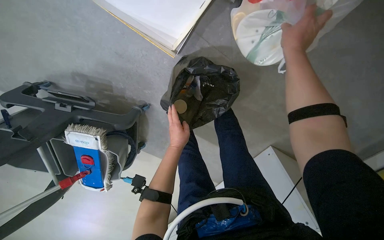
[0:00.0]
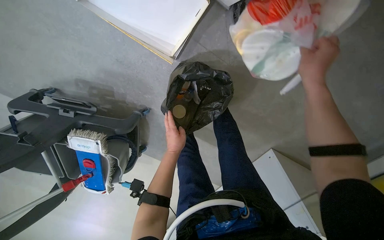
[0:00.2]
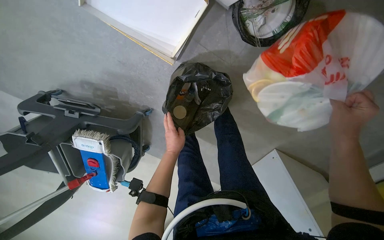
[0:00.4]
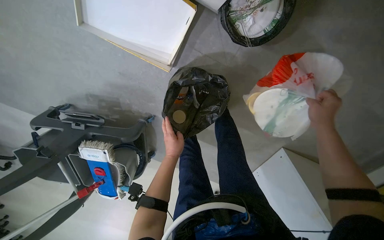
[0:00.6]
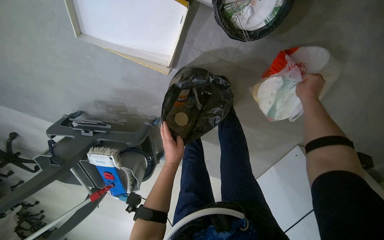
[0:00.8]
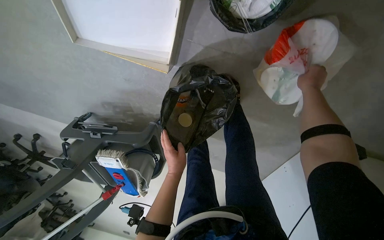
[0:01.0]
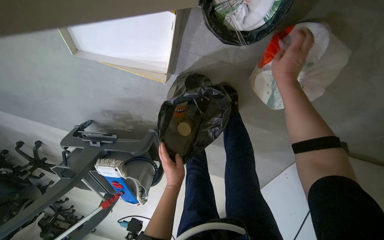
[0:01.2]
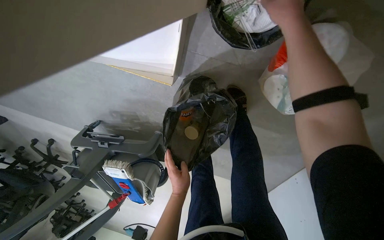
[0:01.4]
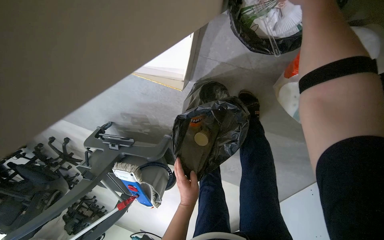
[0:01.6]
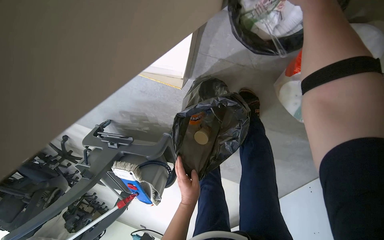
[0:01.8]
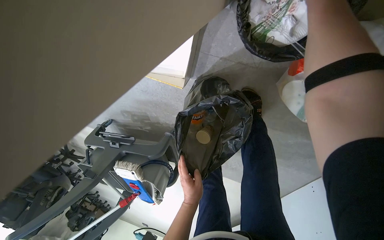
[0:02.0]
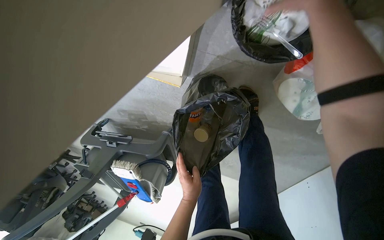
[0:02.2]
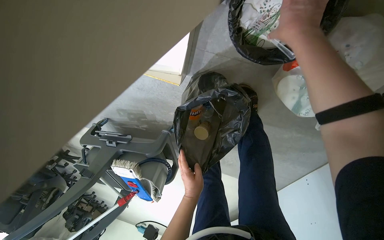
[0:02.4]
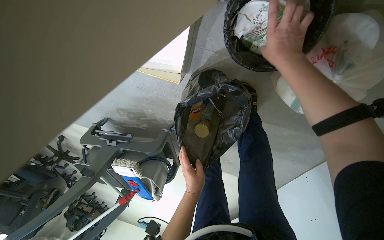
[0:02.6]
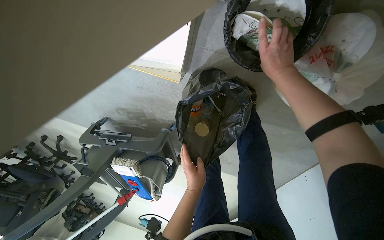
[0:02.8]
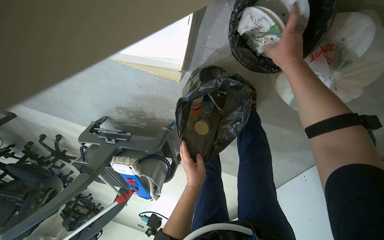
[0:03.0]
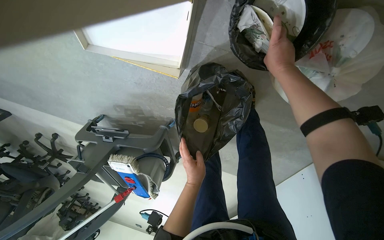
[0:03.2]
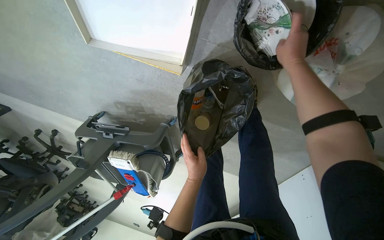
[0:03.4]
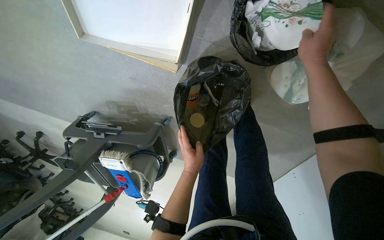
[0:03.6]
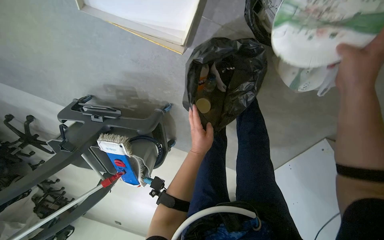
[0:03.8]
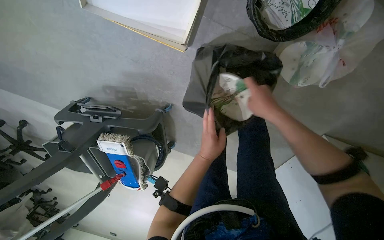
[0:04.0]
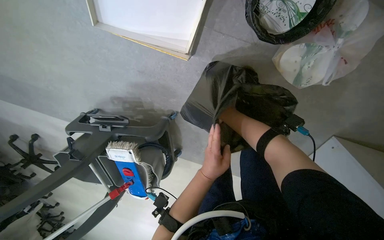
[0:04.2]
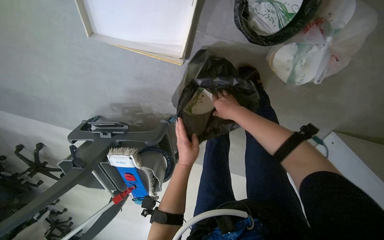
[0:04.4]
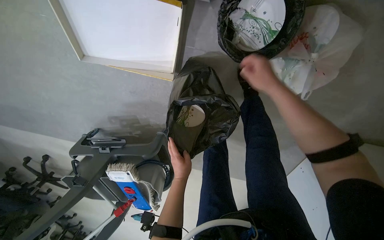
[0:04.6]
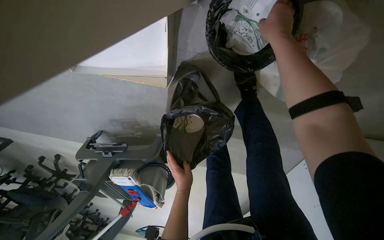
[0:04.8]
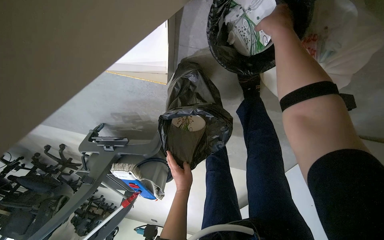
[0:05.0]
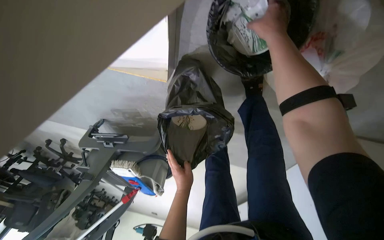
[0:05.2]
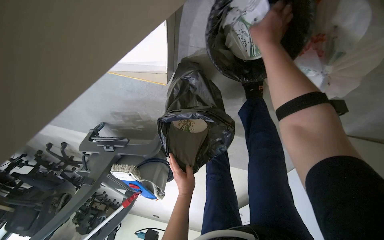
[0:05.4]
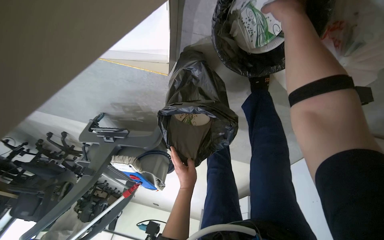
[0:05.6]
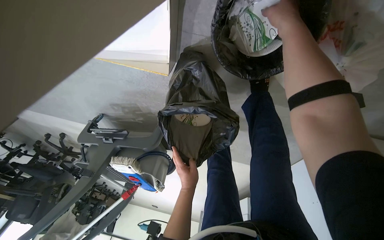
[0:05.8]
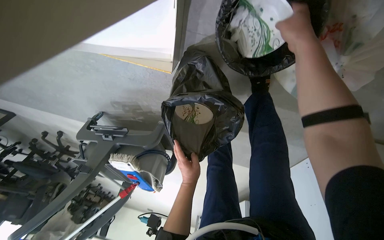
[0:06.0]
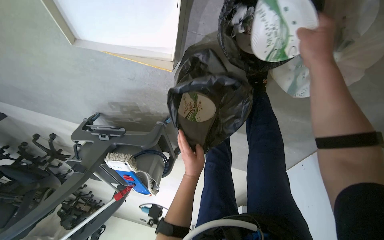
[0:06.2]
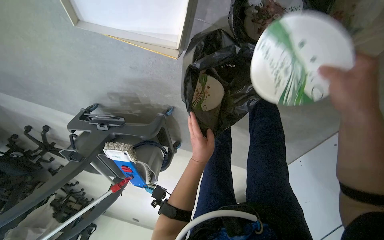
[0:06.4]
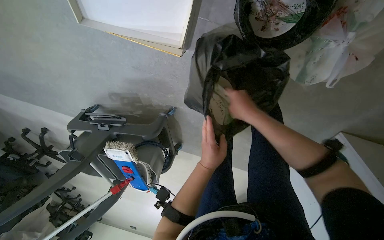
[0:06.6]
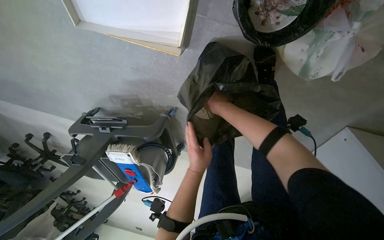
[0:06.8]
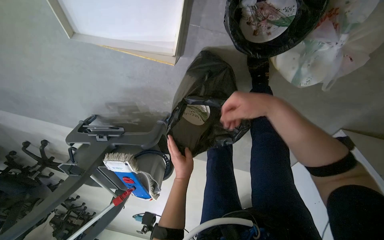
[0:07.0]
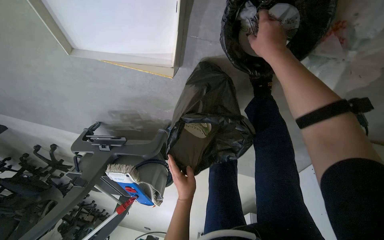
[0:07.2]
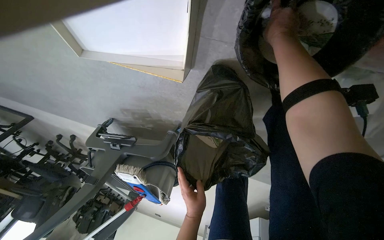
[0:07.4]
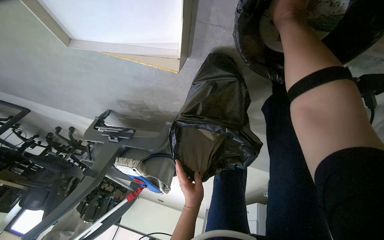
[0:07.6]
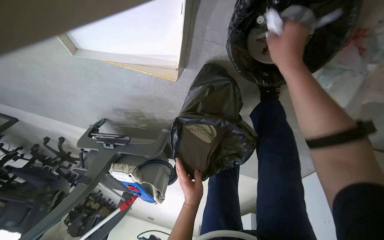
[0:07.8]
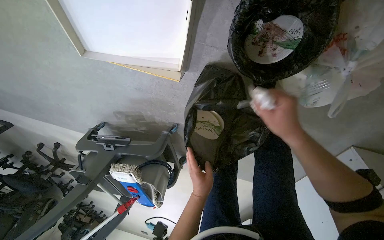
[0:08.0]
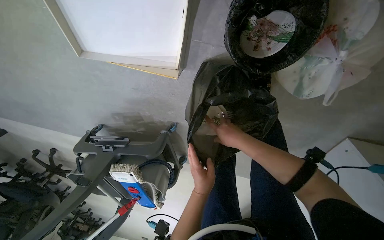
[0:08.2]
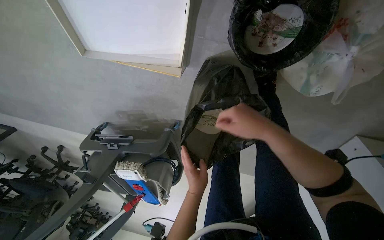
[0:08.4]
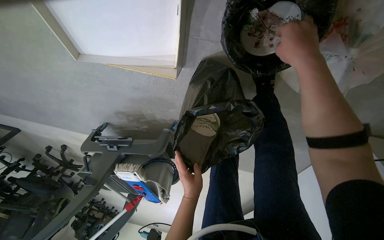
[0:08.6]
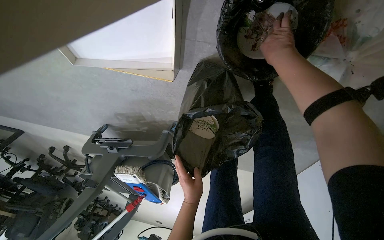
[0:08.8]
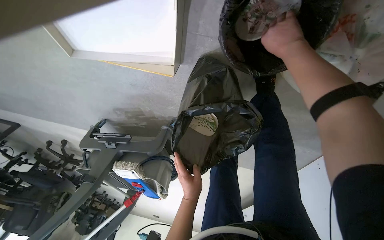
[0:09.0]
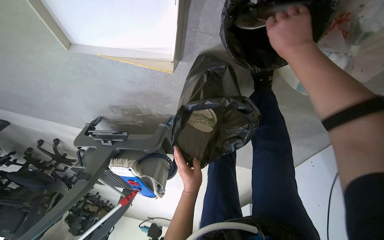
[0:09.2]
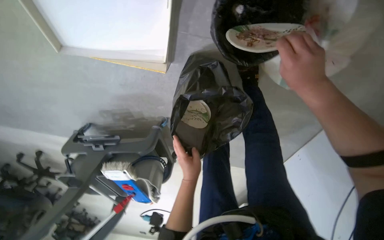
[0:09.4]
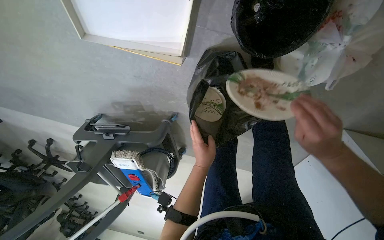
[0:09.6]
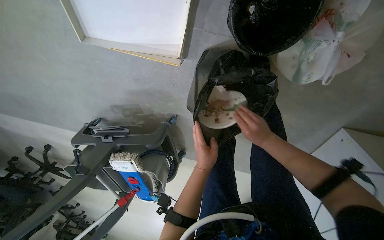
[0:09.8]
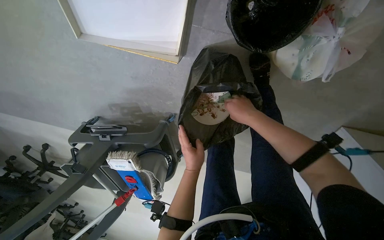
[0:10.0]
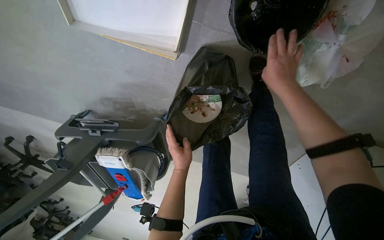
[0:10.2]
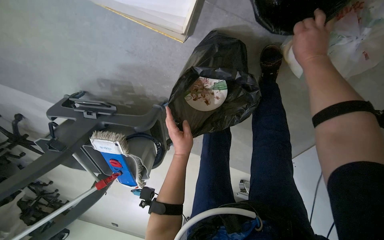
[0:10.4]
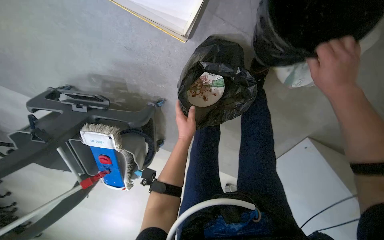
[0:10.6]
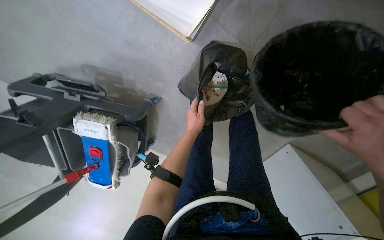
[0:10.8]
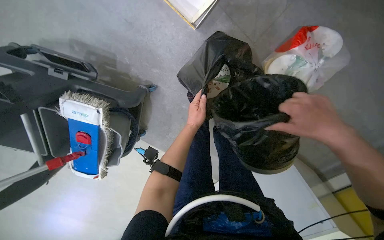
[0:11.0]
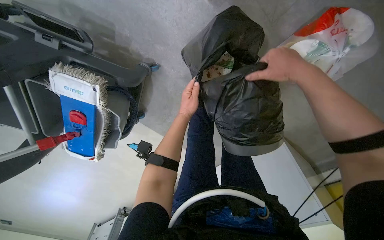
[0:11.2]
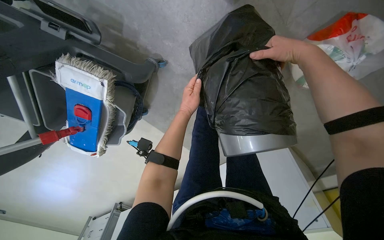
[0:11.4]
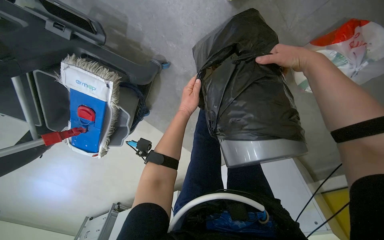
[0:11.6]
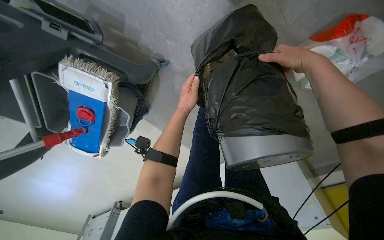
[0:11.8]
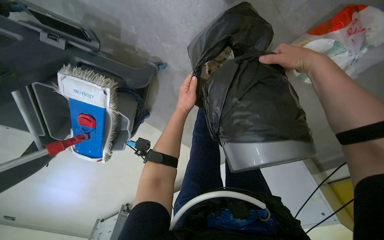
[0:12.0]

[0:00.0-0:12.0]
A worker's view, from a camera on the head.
Job: managing trash.
The whole recording: Collecting trash from floor and bins. The worker collects trash from a small bin and items from the floor, placing them into a large trash bag.
0:00.0 to 0:01.6: The view pans to the left by roughly 25 degrees.
0:03.0 to 0:04.4: The right hand shifts about 30 cm down the picture and to the left.
0:04.4 to 0:06.0: The view tips downward by about 15 degrees. The right hand is displaced up the picture, to the right and nearer to the camera by approximately 30 cm.
0:09.0 to 0:10.4: The right hand reaches about 35 cm down the picture, then returns.
0:10.4 to 0:12.0: The camera is aimed roughly 20 degrees further to the right. The right hand reaches approximately 30 cm down the picture, then returns.

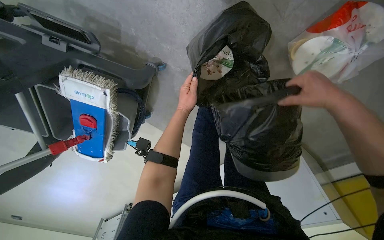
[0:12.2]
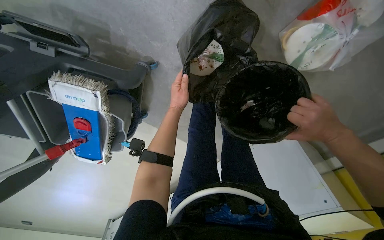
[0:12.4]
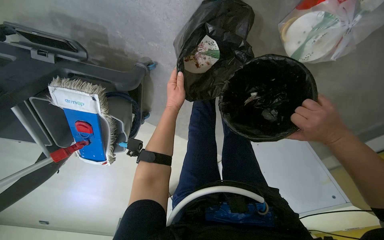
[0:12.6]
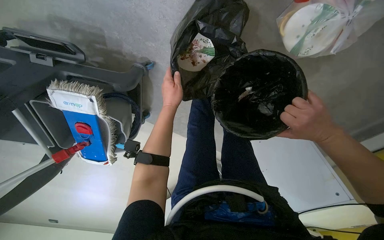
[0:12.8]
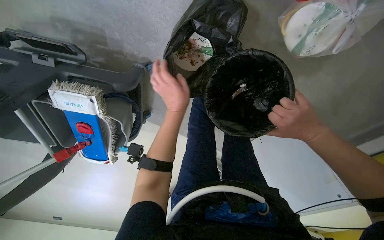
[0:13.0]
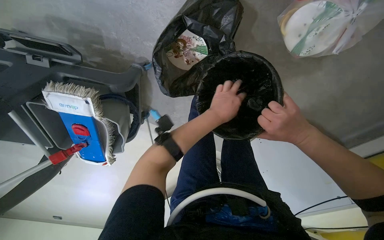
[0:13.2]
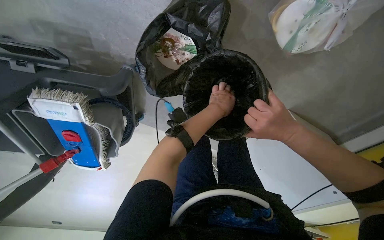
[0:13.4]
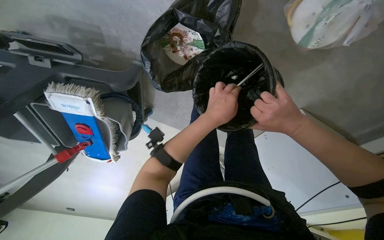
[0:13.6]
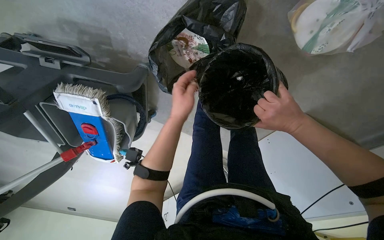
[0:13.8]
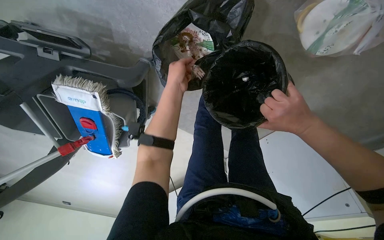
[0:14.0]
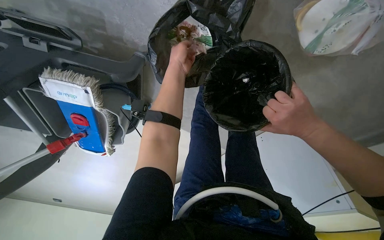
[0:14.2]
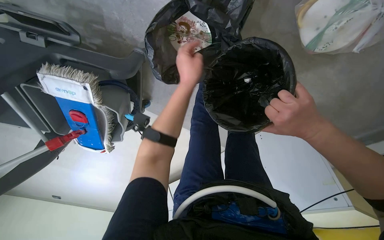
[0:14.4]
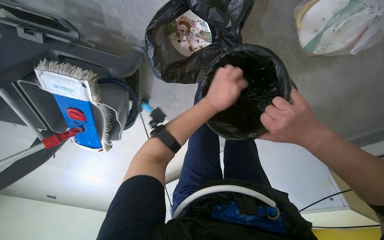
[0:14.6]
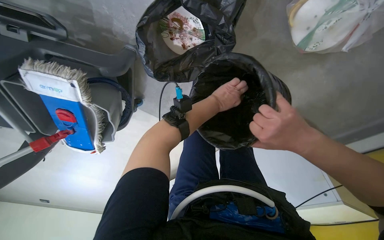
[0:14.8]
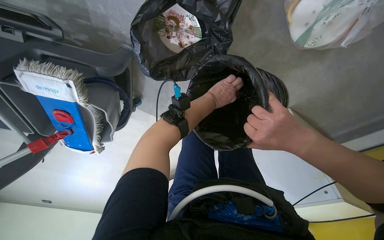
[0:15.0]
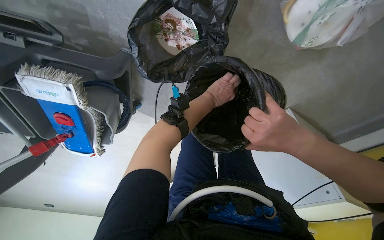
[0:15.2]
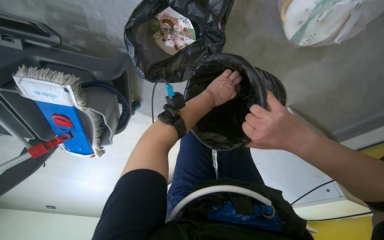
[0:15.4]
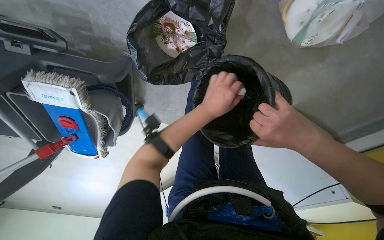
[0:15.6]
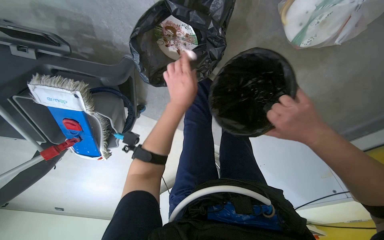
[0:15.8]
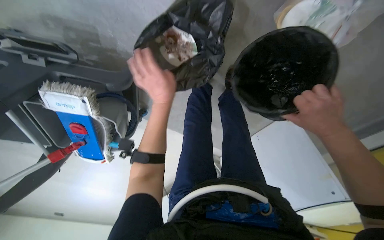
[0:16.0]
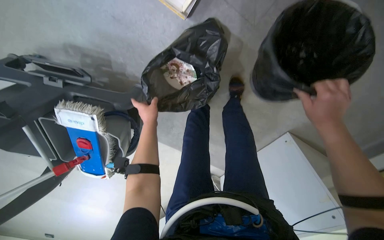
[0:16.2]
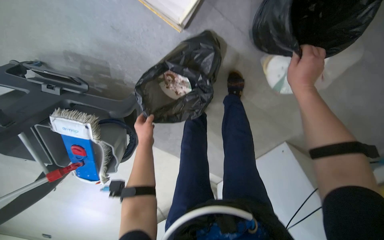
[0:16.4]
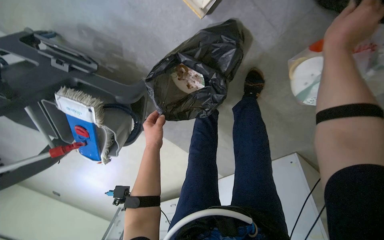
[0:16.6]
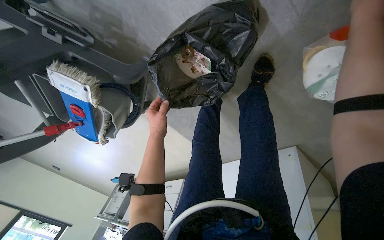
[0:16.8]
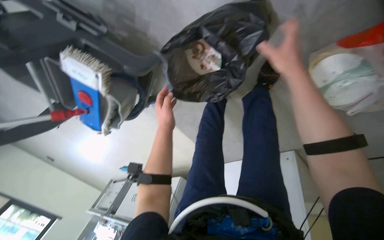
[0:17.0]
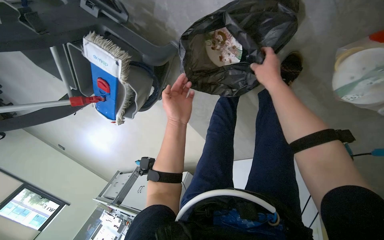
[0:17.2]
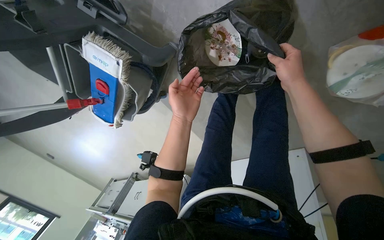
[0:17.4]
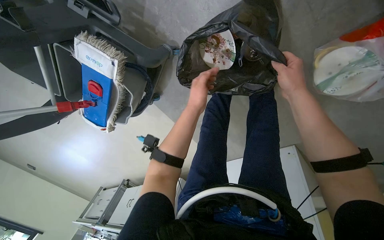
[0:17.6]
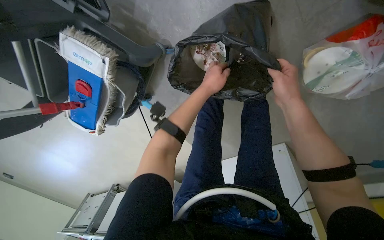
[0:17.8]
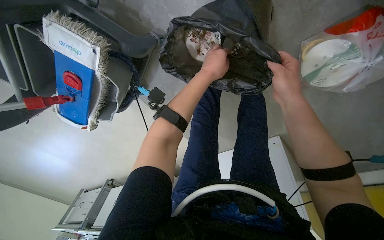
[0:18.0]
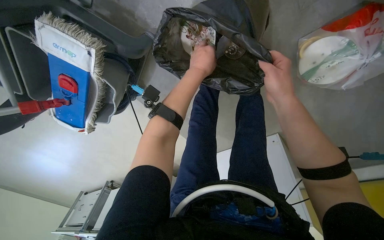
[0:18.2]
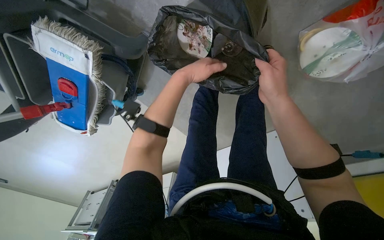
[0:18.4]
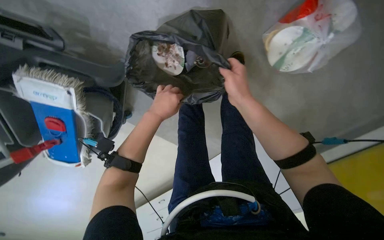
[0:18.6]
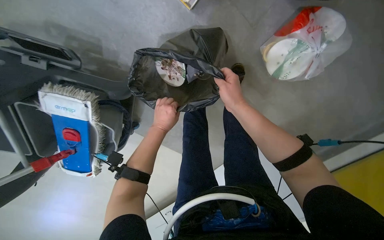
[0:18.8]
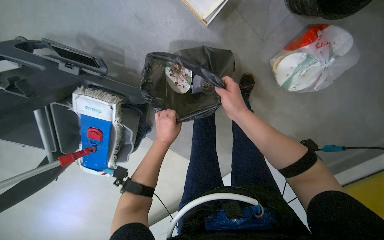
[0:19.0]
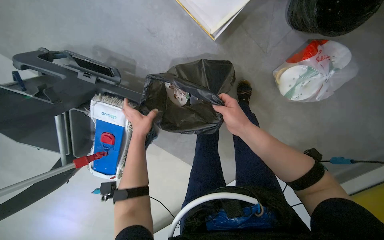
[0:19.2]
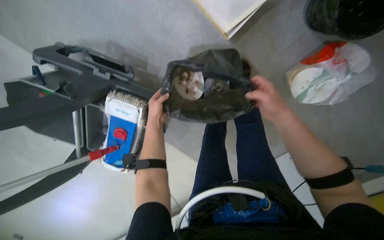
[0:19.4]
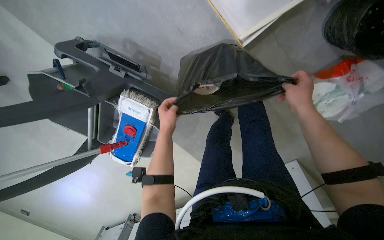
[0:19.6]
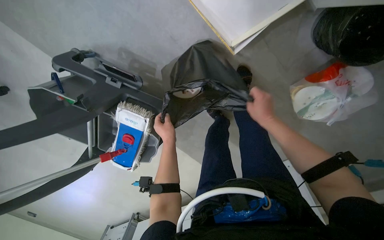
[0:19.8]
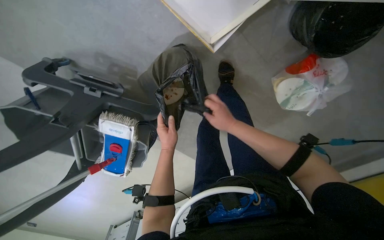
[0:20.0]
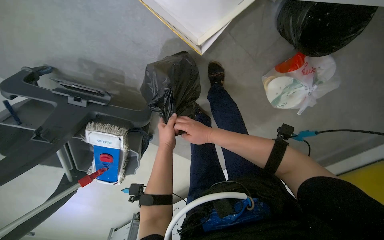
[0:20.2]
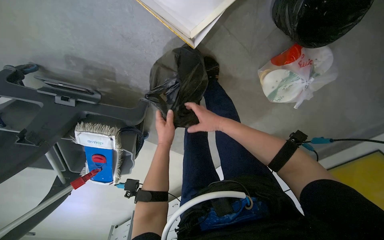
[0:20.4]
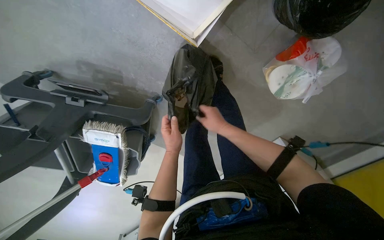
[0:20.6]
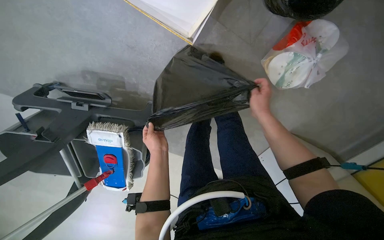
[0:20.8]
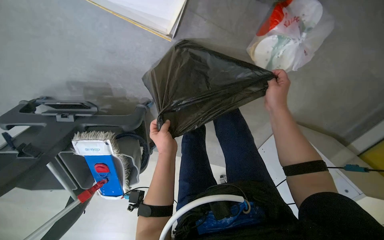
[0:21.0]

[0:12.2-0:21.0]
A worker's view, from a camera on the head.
Job: managing trash.
The whole recording: Collecting trash from floor and bins. The worker collects trash from a small bin and items from the floor, placing them into a large trash bag.
0:12.2 to 0:13.6: The right hand heads down the picture, covering about 15 cm. The left hand moves to the right and nearer to the camera, some 20 cm.
0:13.6 to 0:15.2: The left hand is displaced farther from the camera by roughly 15 cm.
0:15.2 to 0:16.6: The left hand moves to the left, roughly 20 cm. The right hand is displaced up the picture by roughly 40 cm.
0:16.6 to 0:18.0: The right hand heads to the left, down the picture and farther from the camera, covering roughly 30 cm, while the left hand shifts approximately 10 cm to the right.
0:18.0 to 0:19.6: The left hand heads to the left and down the picture, covering approximately 20 cm.
0:19.6 to 0:21.0: The right hand reaches approximately 15 cm to the left, then returns.
